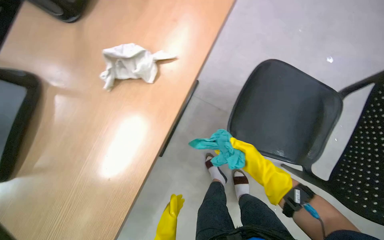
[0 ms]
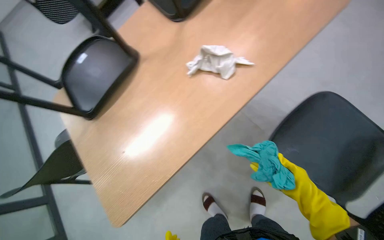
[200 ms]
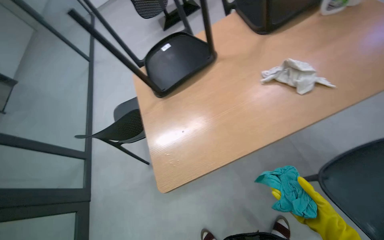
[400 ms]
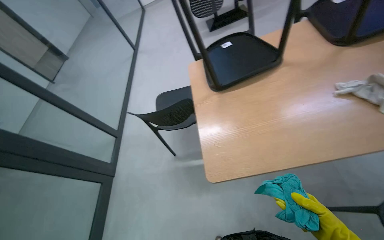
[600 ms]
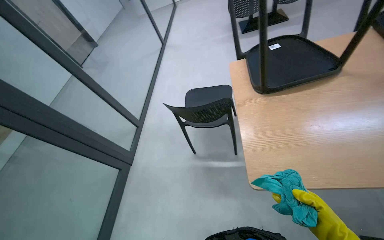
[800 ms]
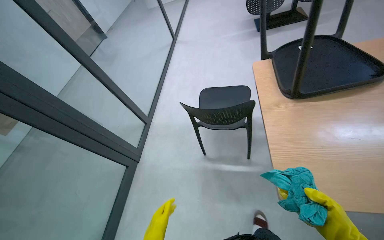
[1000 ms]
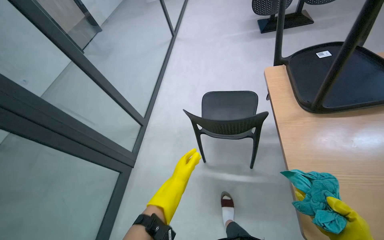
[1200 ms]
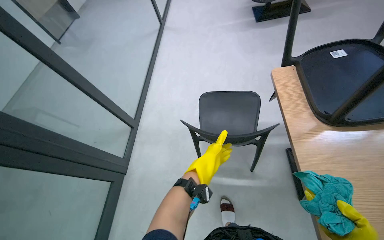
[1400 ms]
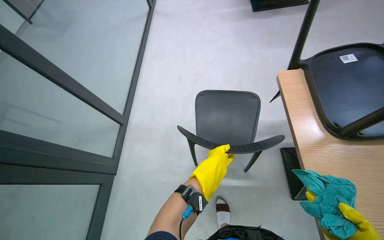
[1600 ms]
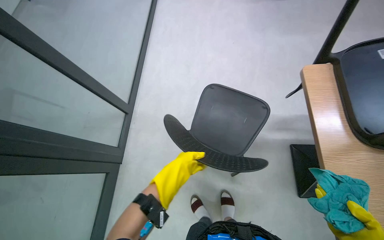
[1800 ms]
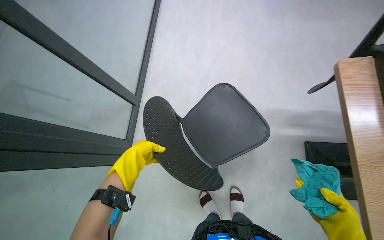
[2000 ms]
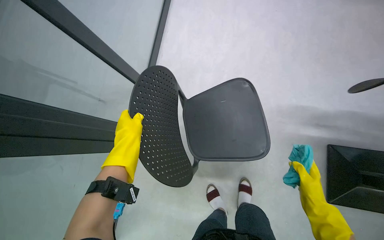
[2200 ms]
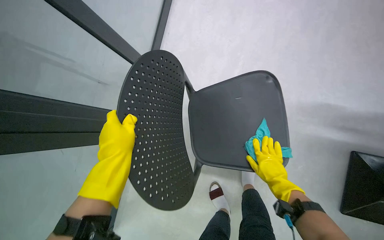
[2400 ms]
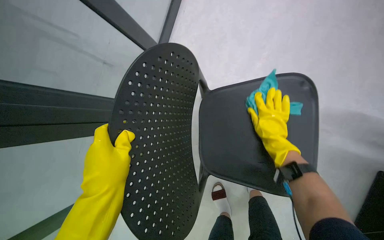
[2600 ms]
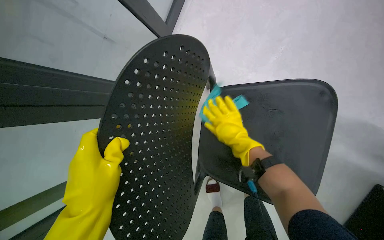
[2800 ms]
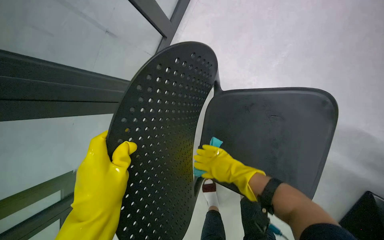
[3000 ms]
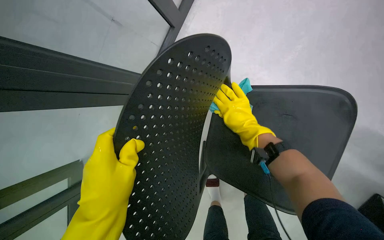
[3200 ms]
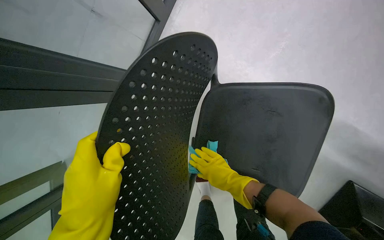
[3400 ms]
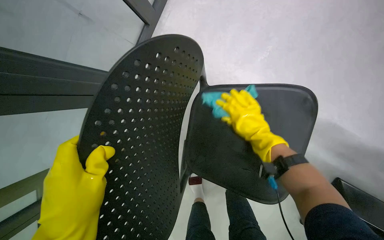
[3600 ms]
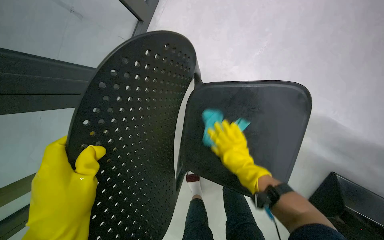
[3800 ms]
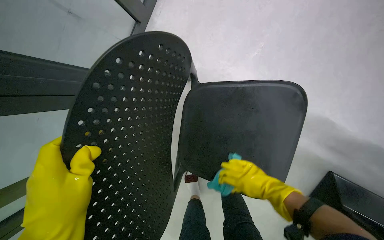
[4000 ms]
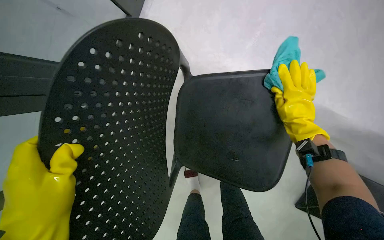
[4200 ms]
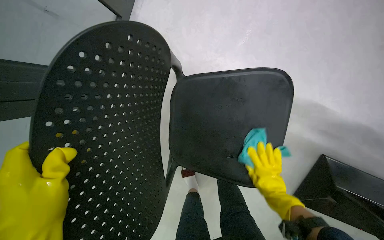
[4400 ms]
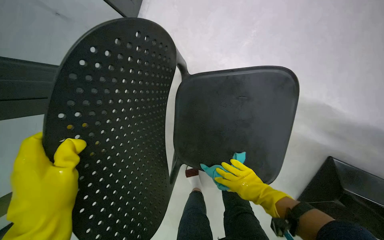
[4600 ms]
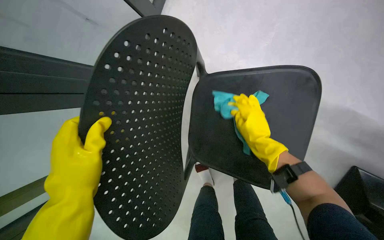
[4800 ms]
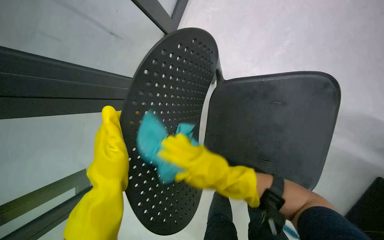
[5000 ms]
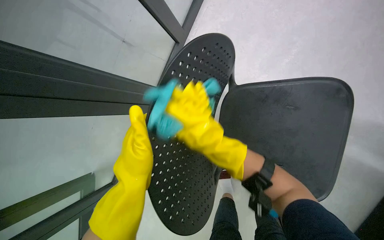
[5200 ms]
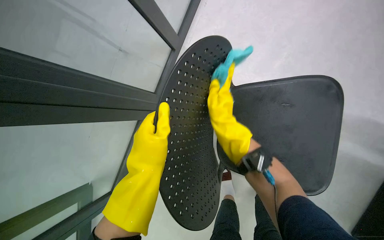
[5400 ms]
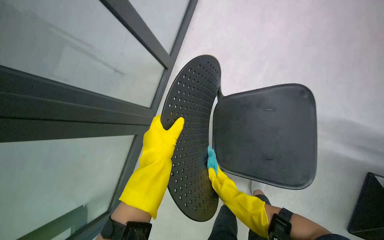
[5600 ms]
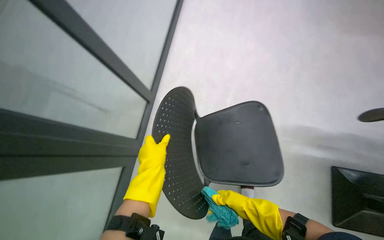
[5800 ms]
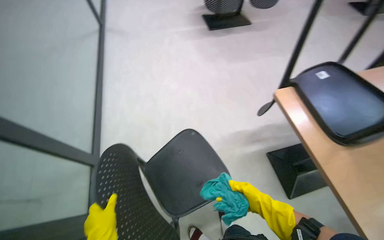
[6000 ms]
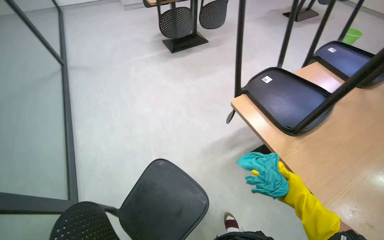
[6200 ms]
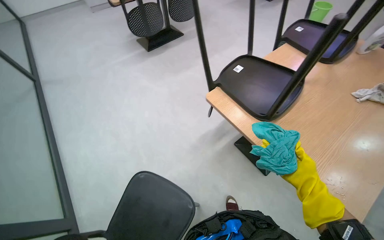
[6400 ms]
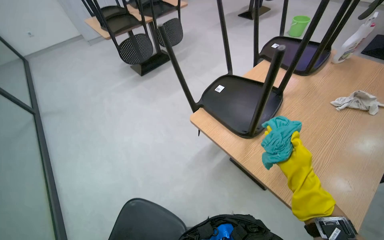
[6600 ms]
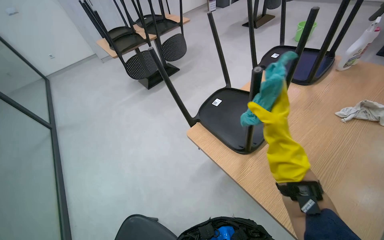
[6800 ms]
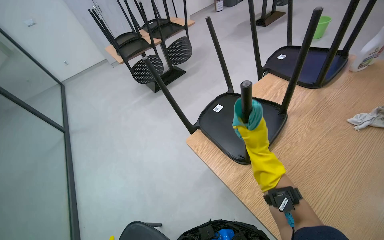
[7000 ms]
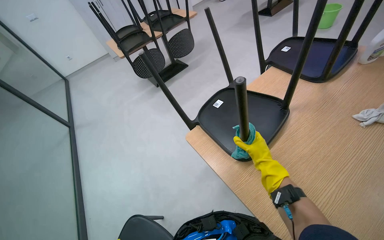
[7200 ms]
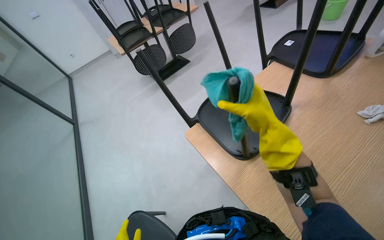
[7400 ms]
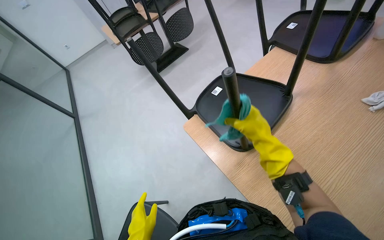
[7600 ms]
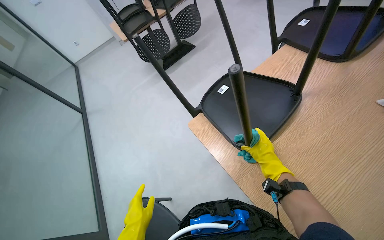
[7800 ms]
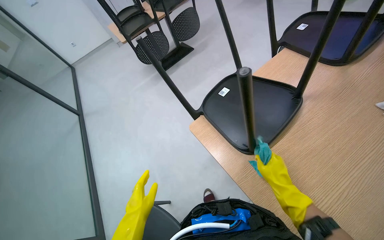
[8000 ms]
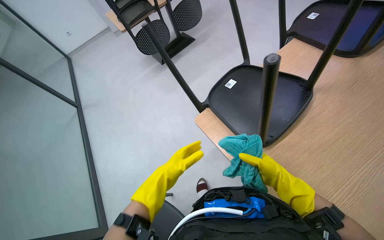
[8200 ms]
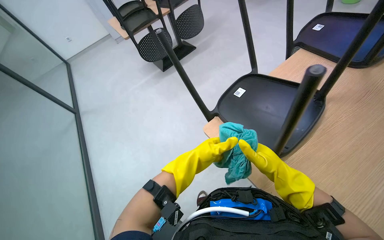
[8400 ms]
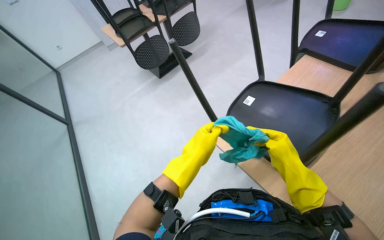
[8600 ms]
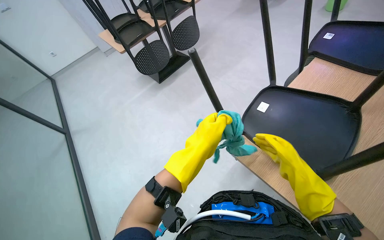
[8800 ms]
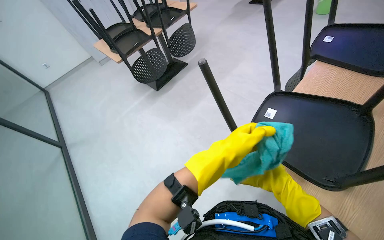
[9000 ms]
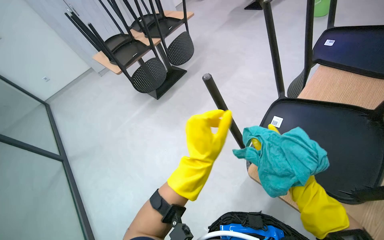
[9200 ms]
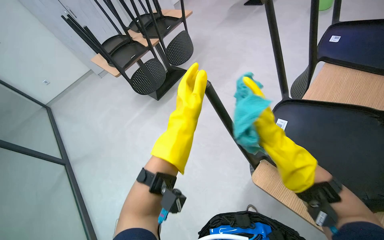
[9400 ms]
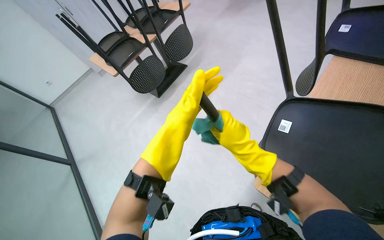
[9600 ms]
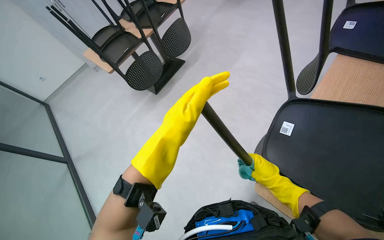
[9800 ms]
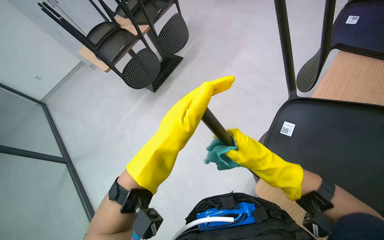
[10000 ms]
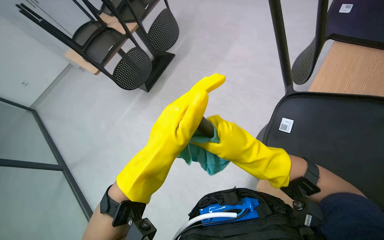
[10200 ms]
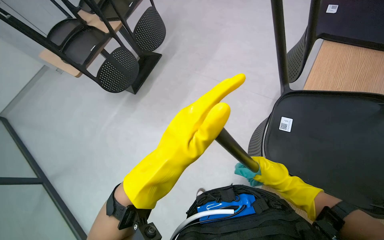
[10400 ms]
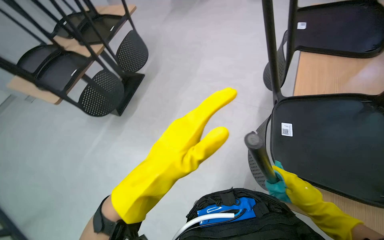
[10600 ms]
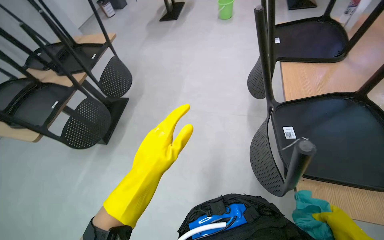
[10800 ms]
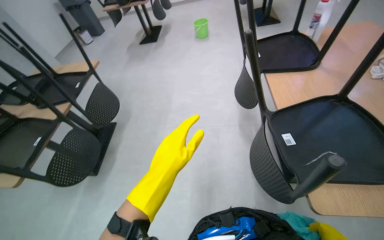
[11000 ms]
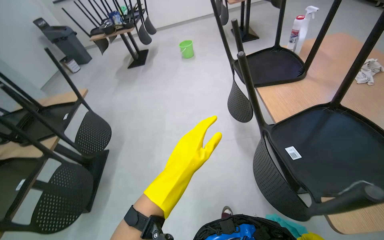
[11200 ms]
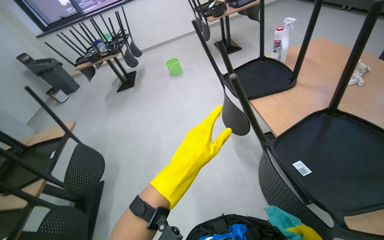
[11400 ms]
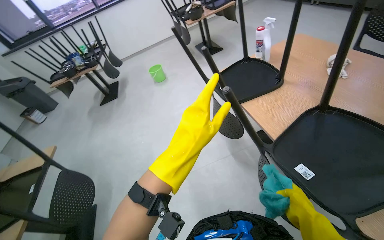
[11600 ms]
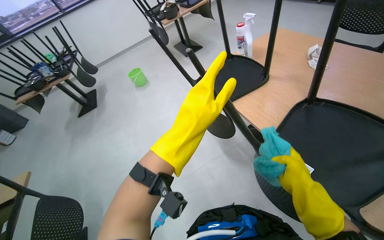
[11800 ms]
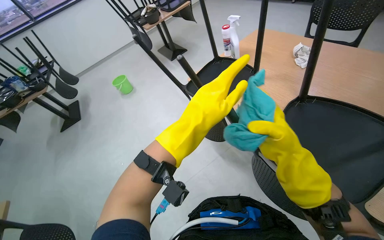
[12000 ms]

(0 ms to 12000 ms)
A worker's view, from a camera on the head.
Job: wiping surfaces.
The whole recording: Cleaning chairs. The worker wipes the seats and legs of multiple chairs with a cleaning cloth.
0 ms - 1600 ms: The wearer moves roughly 1 m. The wearer looks some 65 degrees further to the left.
1600 ms - 3000 ms: The camera pitches downward, by approximately 25 degrees.
3000 ms - 4400 ms: The right hand goes up and down the picture, some 20 cm each way, reversing 3 times.
4400 ms - 6000 ms: The camera is carried about 40 cm. The wearer looks approximately 35 degrees further to the right. The camera pitches upward, by about 40 degrees.
6000 ms - 7600 ms: The wearer moves about 50 cm. The scene rotates counterclockwise by some 30 degrees.
7600 ms - 9000 ms: The right hand swings up and down the picture, approximately 20 cm each way, with 2 reversals.
9000 ms - 10400 ms: The left hand goes about 15 cm to the left. Meanwhile the right hand swings left and right, roughly 20 cm each way, with 3 reversals.
10400 ms - 12000 ms: The wearer looks roughly 65 degrees further to the right. The wearer looks roughly 30 degrees further upward.

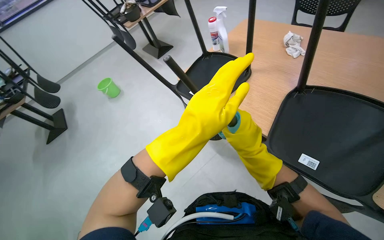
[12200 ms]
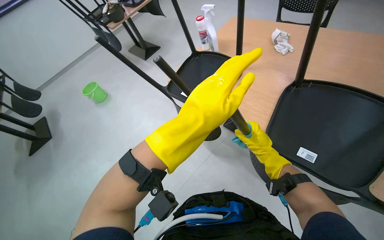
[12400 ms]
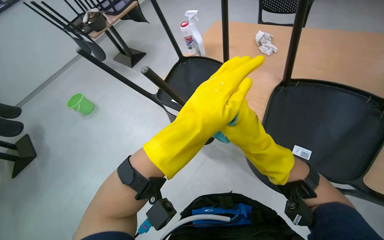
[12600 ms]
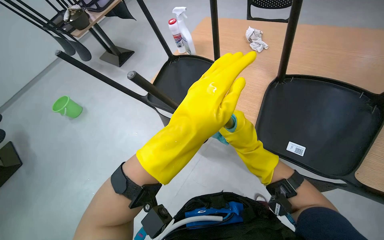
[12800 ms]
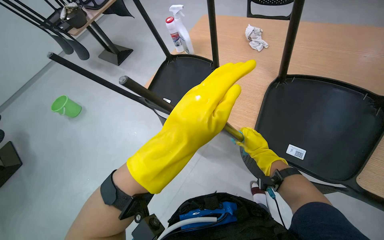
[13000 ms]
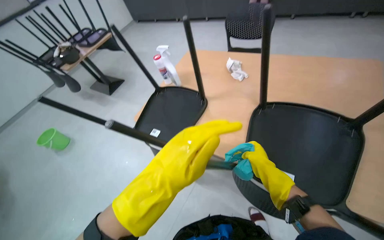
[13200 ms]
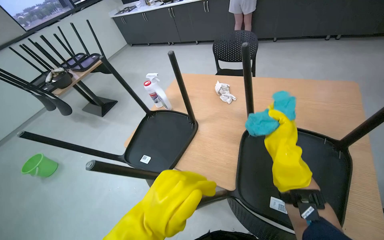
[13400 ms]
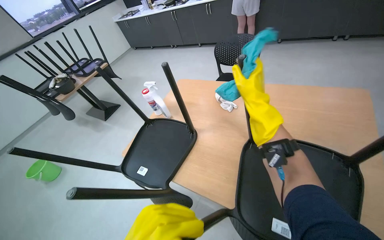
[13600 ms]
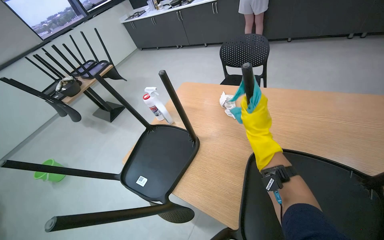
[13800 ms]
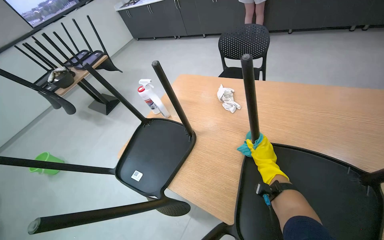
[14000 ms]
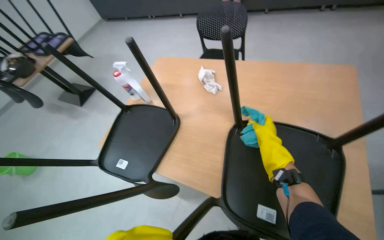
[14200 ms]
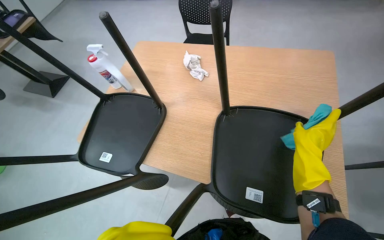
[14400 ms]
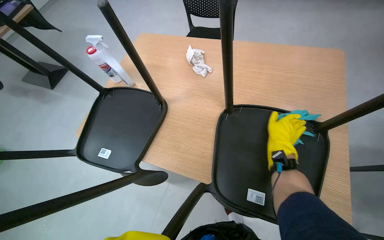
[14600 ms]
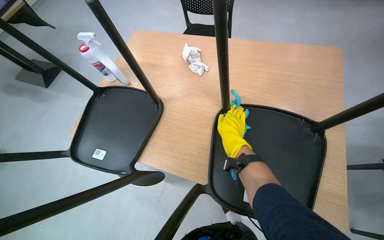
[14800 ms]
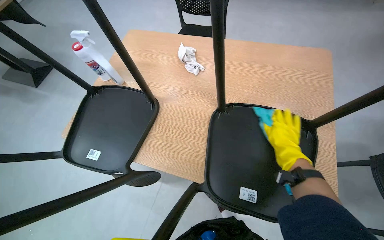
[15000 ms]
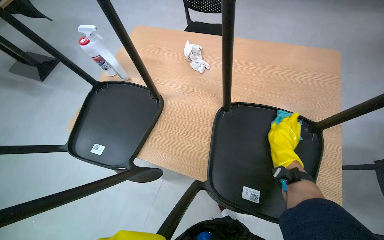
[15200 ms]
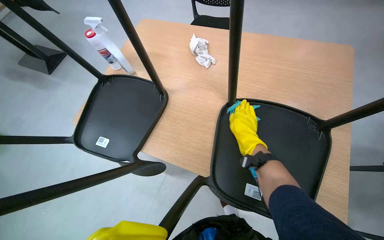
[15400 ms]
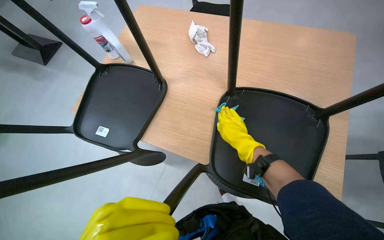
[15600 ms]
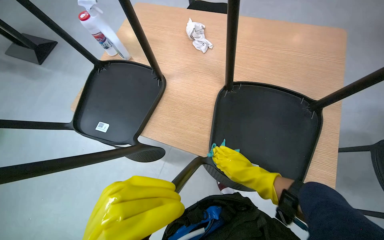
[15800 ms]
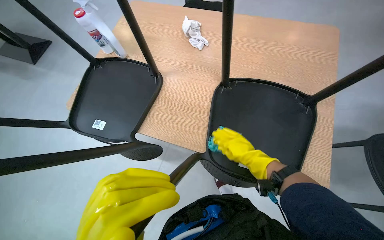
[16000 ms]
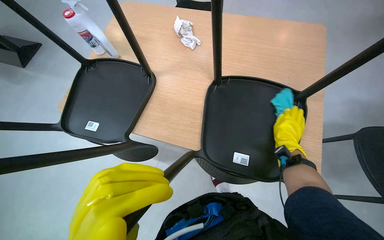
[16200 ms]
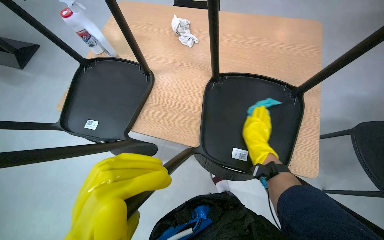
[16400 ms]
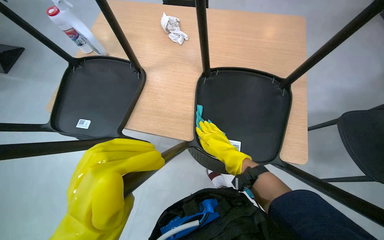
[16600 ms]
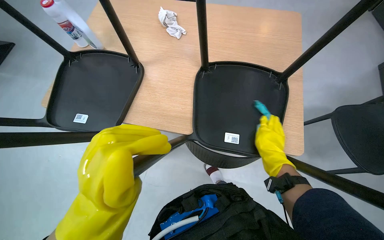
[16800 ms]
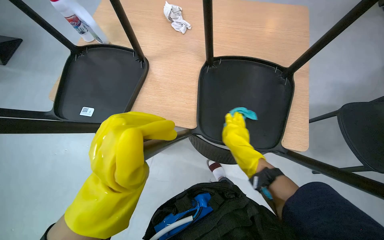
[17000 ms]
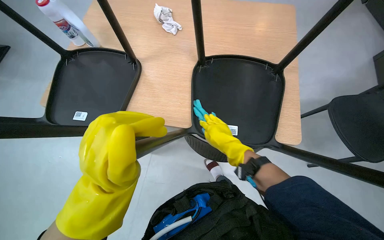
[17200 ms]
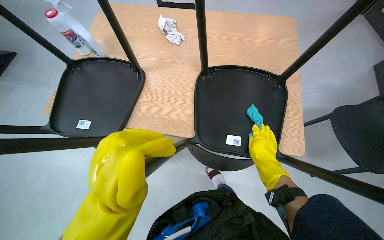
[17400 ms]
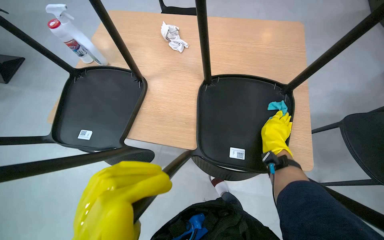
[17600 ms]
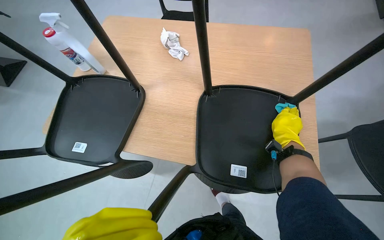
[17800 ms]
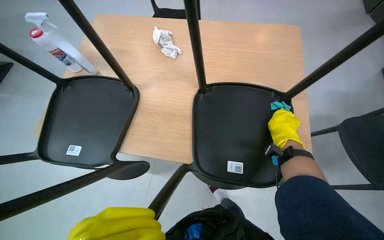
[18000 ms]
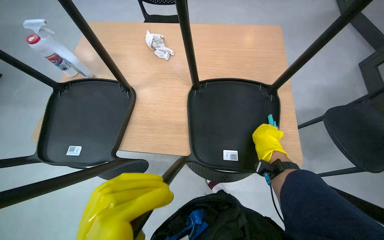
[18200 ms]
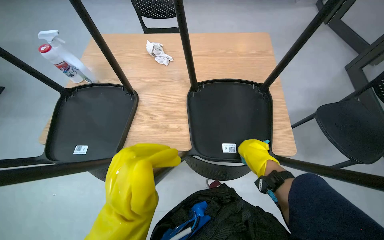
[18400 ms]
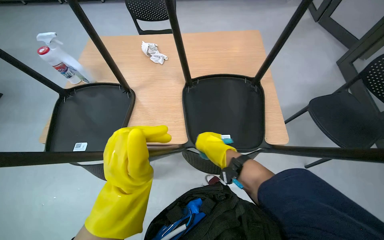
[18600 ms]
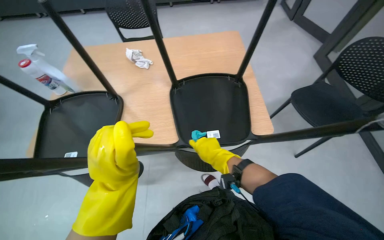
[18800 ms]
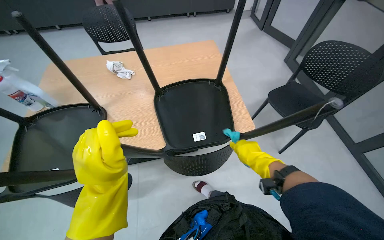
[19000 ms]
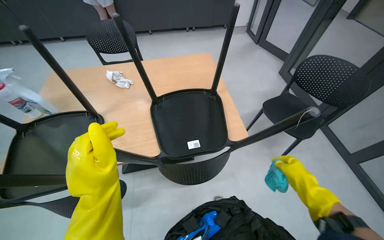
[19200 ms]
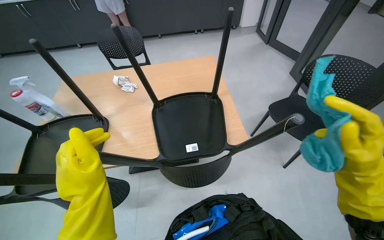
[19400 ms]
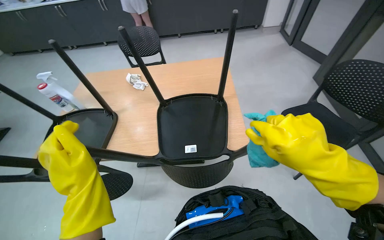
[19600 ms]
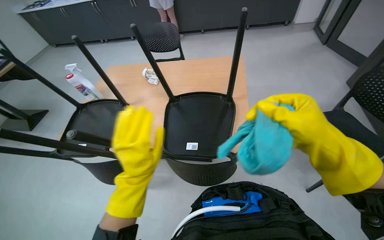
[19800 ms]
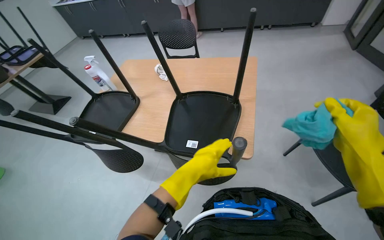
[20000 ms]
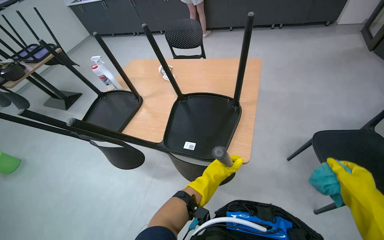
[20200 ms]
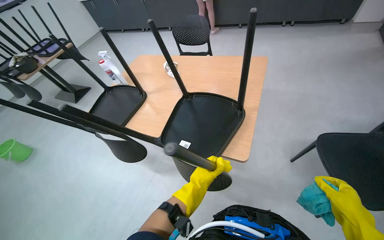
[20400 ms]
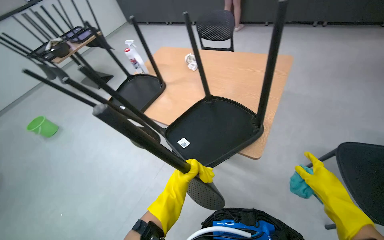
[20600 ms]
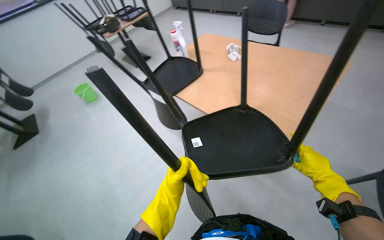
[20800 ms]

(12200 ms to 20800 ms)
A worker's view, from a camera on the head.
Job: wiping surfaces.
The whole recording: Cleaning chairs. The worker wipes the seats and legs of multiple chairs with a cleaning cloth.
12200 ms - 13600 ms: The head rotates roughly 20 degrees to the right. The camera pitches upward, by some 15 degrees. The right hand heads up the picture, covering about 35 cm.
13600 ms - 15000 ms: The camera pitches downward, by approximately 15 degrees. The right hand swings left and right, approximately 20 cm each way, with 2 reversals.
15000 ms - 16600 ms: The right hand moves left and right over approximately 20 cm, changing direction 2 times.
16600 ms - 18000 ms: The right hand moves left and right over about 20 cm, changing direction 2 times.
18000 ms - 19400 ms: The view tips upward by roughly 15 degrees. The right hand shifts approximately 50 cm nearer to the camera and down the picture, and moves about 15 cm to the left and comes back.
19400 ms - 20800 ms: The wearer looks approximately 55 degrees further to the left.
